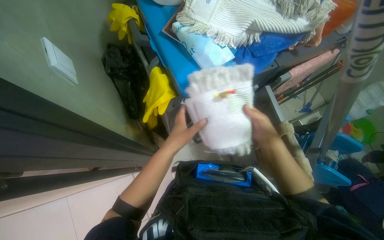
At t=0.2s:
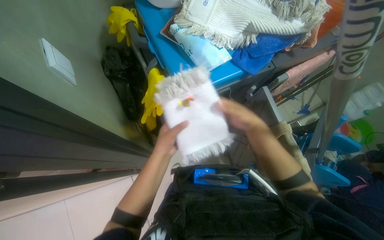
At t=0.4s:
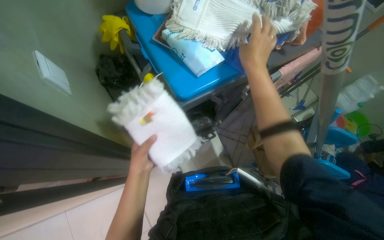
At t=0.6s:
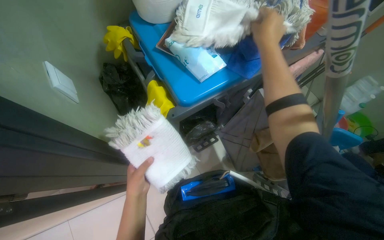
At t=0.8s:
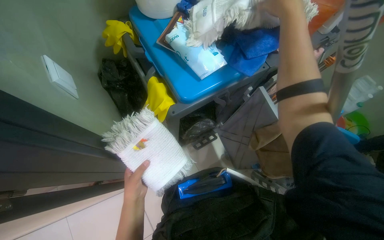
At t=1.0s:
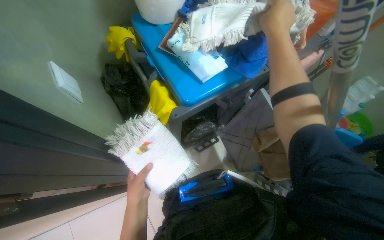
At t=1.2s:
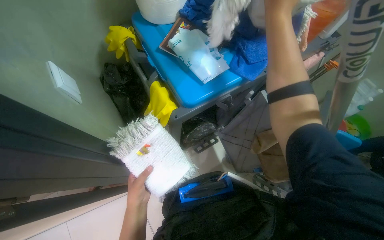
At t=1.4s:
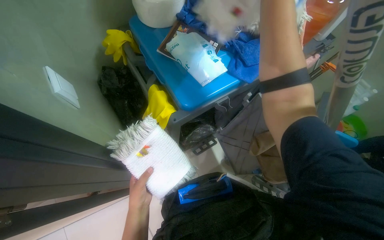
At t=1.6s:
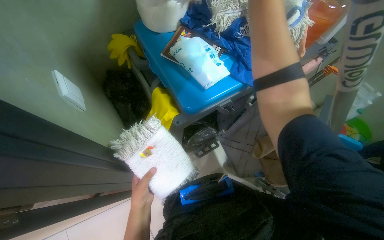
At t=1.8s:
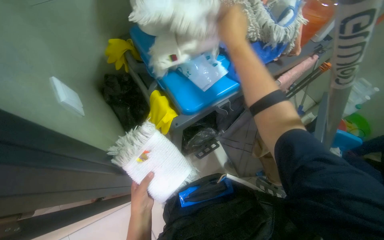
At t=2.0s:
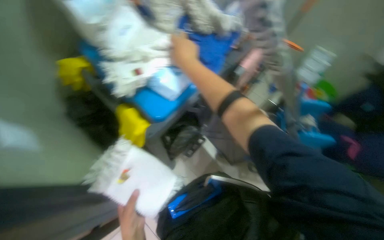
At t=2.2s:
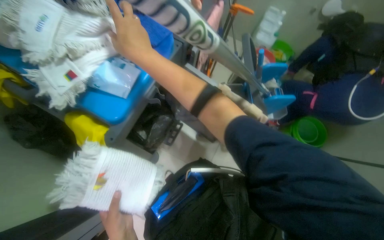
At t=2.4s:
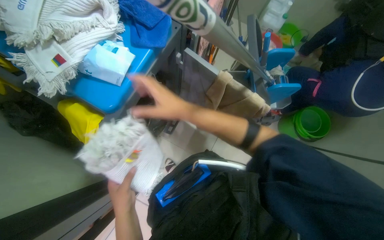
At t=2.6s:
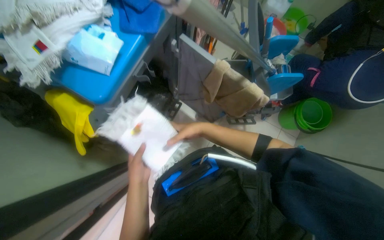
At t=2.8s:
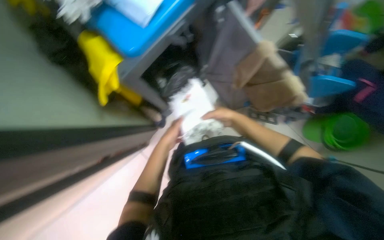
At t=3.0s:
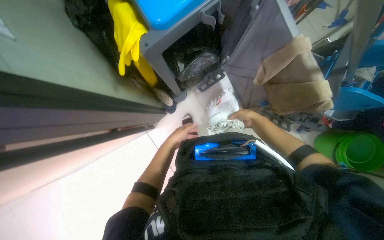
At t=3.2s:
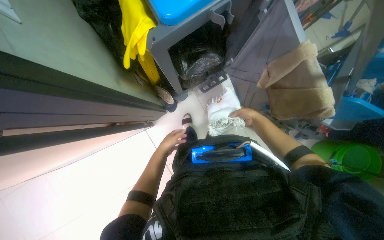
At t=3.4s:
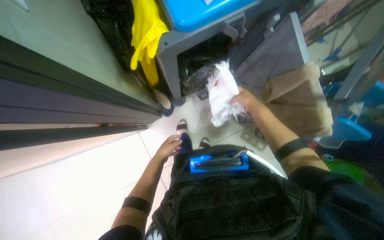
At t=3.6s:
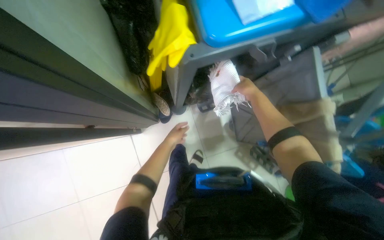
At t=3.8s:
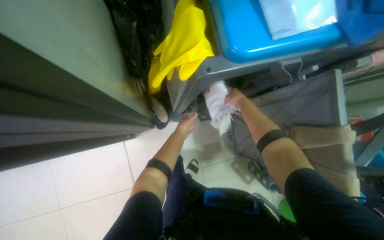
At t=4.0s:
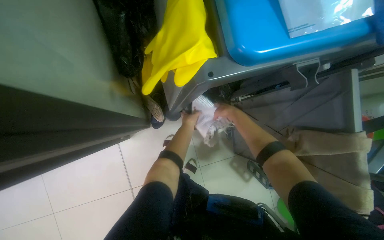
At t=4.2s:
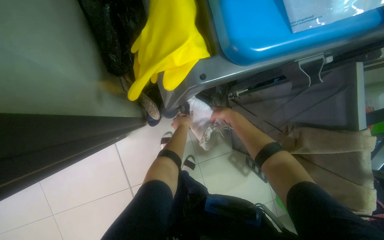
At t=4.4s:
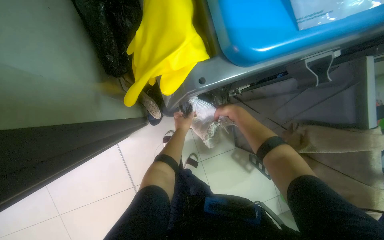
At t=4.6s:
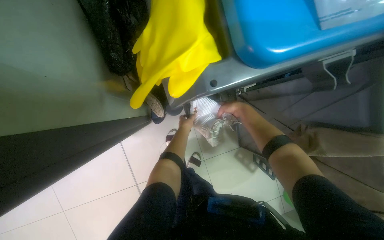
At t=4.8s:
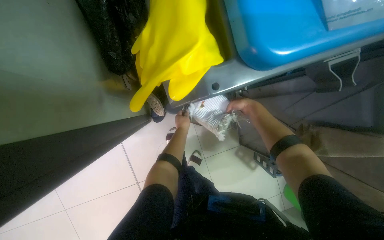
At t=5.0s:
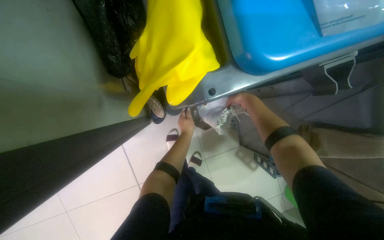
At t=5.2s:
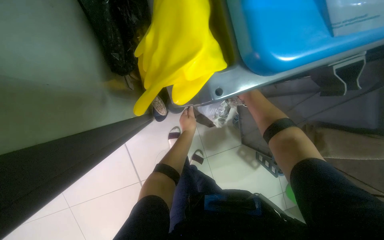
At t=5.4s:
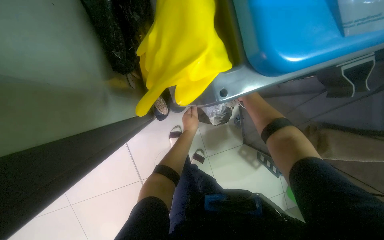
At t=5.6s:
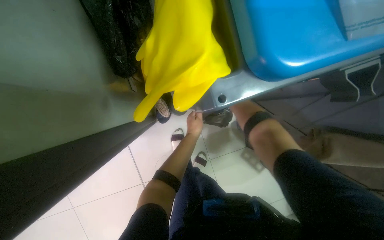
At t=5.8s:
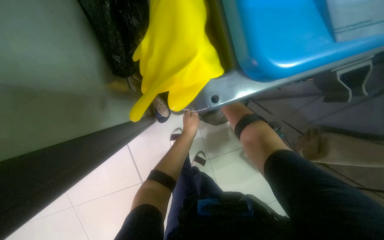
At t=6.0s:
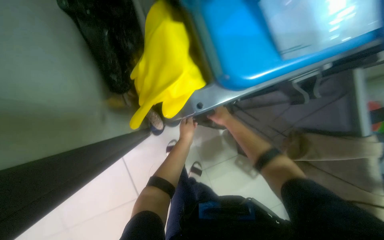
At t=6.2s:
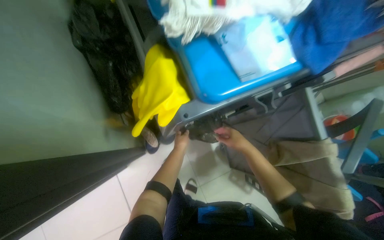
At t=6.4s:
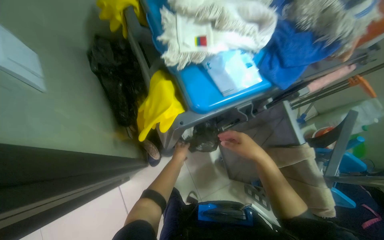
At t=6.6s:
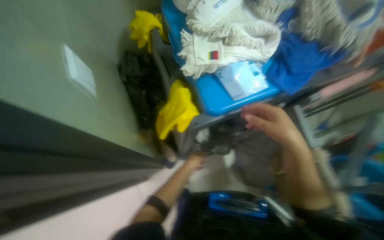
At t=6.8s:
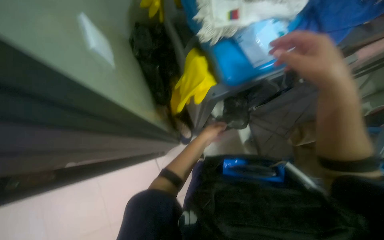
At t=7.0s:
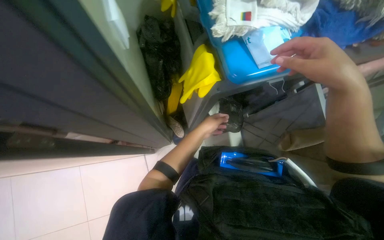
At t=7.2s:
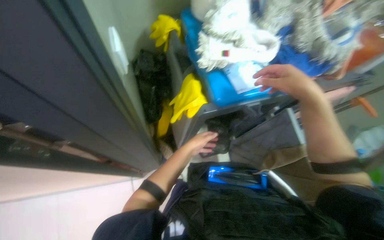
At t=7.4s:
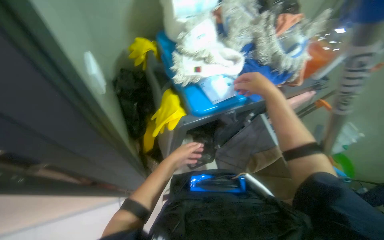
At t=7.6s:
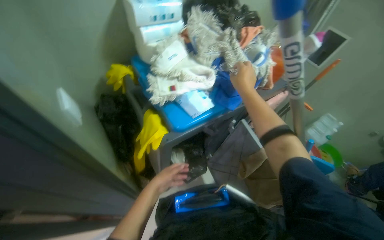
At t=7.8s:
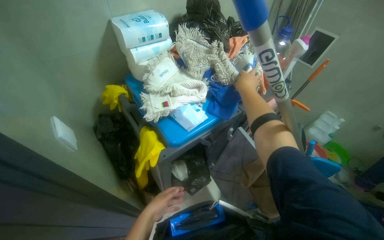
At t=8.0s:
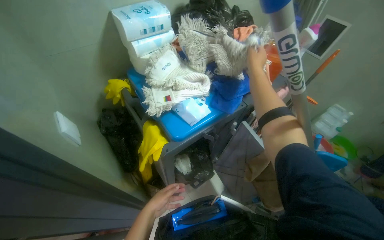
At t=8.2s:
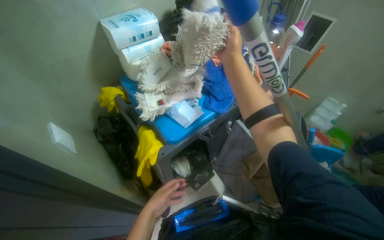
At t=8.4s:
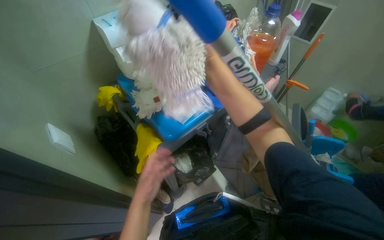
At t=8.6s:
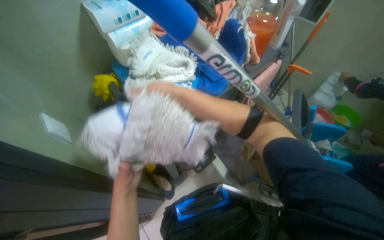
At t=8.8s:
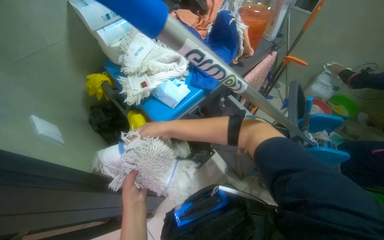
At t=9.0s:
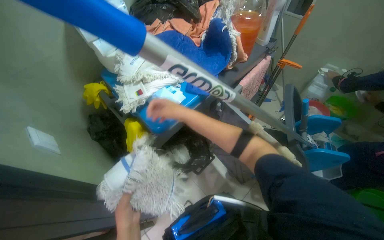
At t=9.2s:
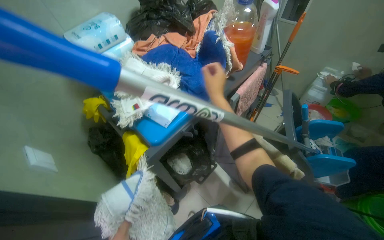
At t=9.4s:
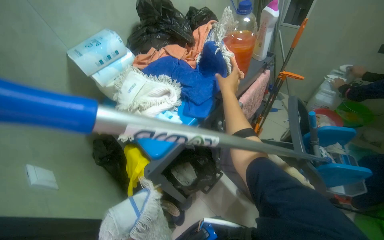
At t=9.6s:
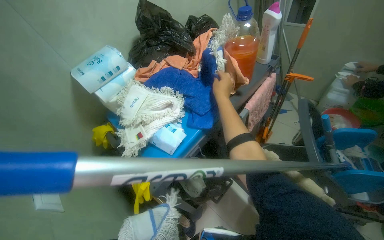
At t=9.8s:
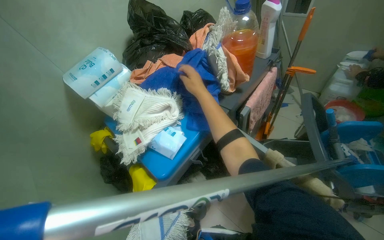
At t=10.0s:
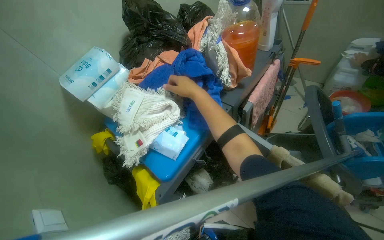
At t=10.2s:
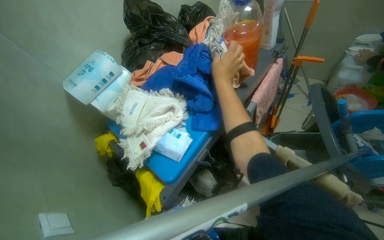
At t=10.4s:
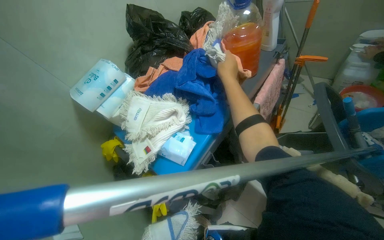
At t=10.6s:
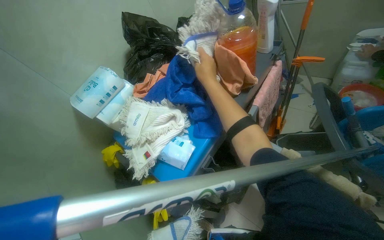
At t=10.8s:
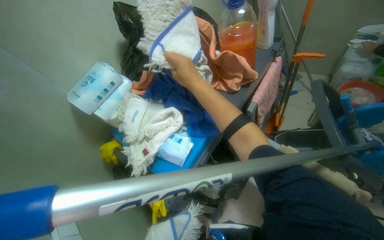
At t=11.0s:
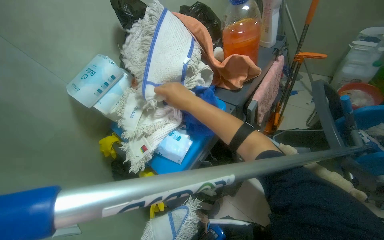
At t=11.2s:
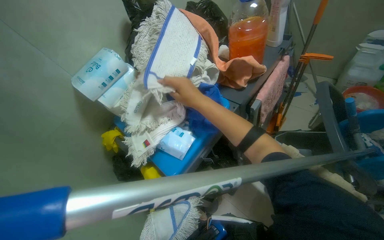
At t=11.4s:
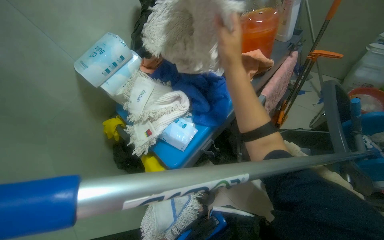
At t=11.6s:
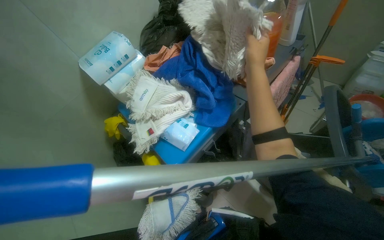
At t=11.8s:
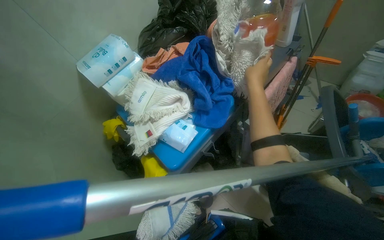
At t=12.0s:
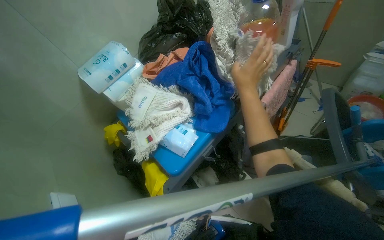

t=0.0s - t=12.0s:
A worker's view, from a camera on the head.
Job: organizing items.
The whole recording: Storing Towels. The worker folds towels and places them in a cabinet.
t=0.0s - t=1.6s: The left hand travels down the picture and to the left by approximately 15 cm, while the right hand is displaced up the picture by approximately 35 cm.
t=1.6s - t=3.0s: The view tilts approximately 25 degrees downward.
t=3.0s - t=4.4s: The left hand travels up the picture by about 20 cm.
t=4.4s - t=6.0s: The left hand goes about 10 cm nearer to the camera.
t=6.0s - t=7.6s: The view tilts roughly 30 degrees upward.
t=7.6s - t=9.0s: The left hand is displaced nearer to the camera by about 20 cm; the right hand heads down the picture and to the left, covering about 15 cm.
t=10.4s - t=12.0s: The right hand moves approximately 10 cm to the left and comes back.

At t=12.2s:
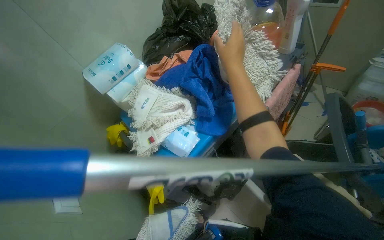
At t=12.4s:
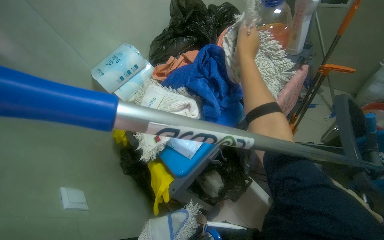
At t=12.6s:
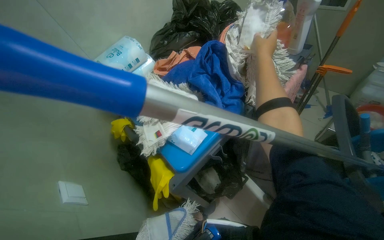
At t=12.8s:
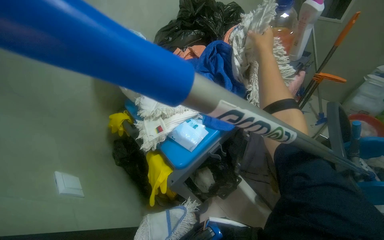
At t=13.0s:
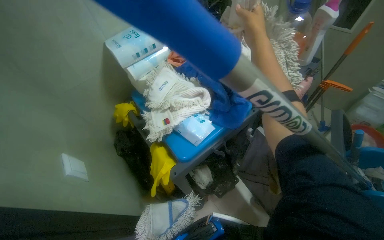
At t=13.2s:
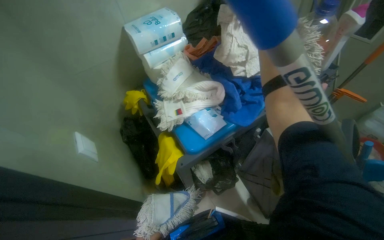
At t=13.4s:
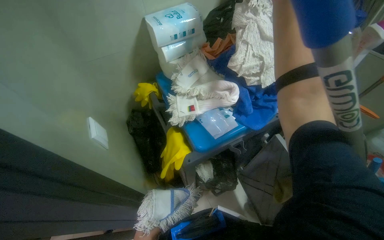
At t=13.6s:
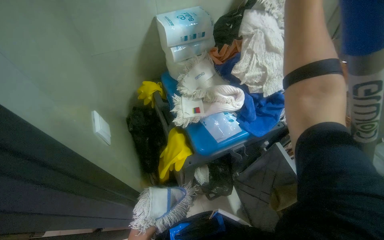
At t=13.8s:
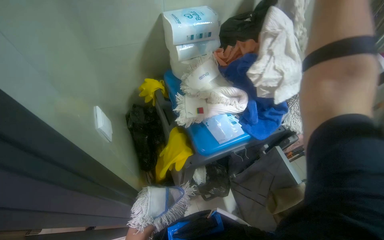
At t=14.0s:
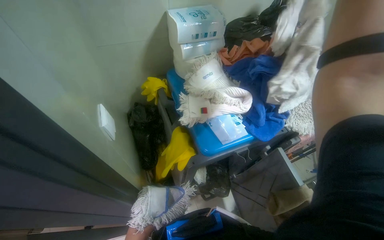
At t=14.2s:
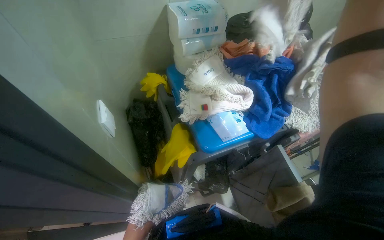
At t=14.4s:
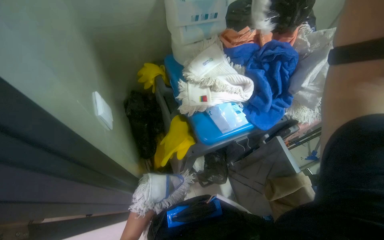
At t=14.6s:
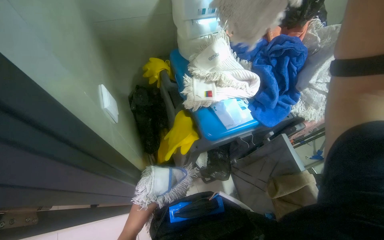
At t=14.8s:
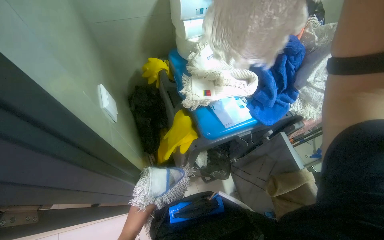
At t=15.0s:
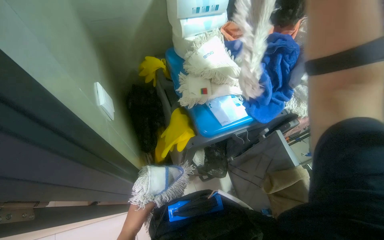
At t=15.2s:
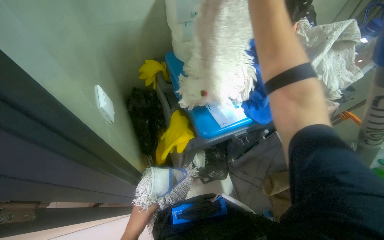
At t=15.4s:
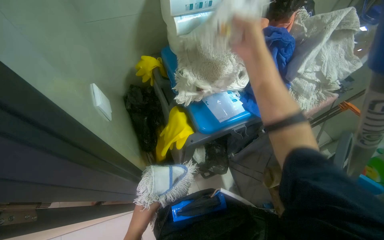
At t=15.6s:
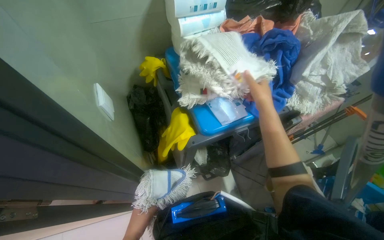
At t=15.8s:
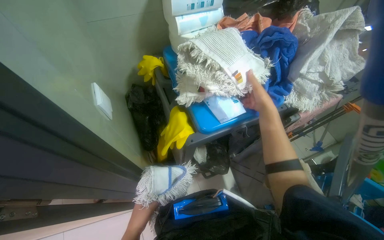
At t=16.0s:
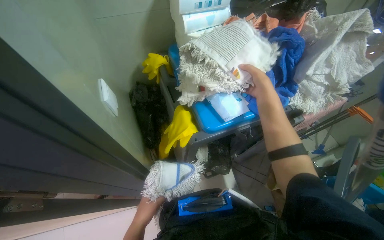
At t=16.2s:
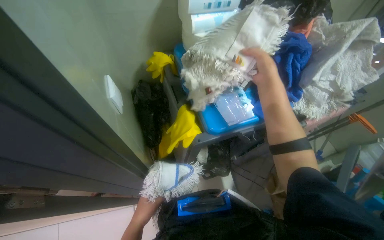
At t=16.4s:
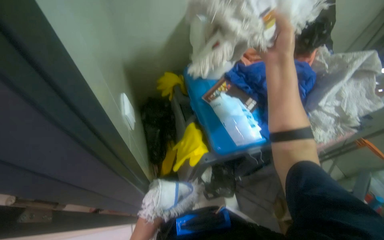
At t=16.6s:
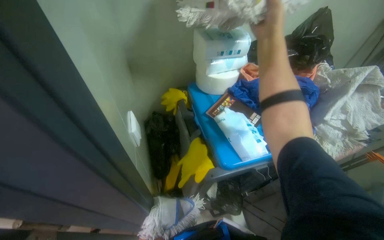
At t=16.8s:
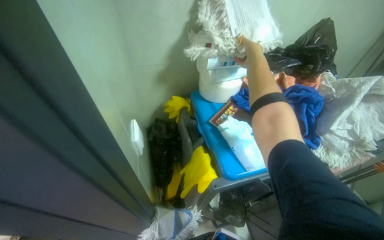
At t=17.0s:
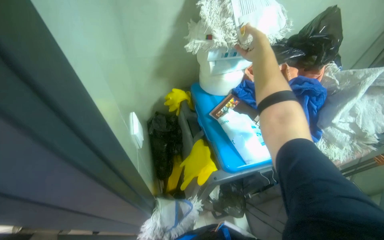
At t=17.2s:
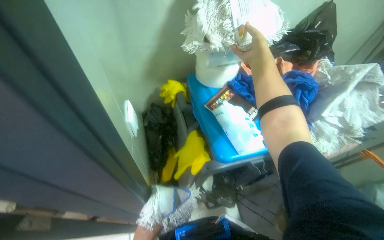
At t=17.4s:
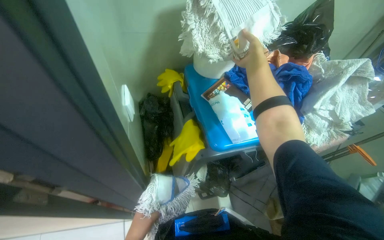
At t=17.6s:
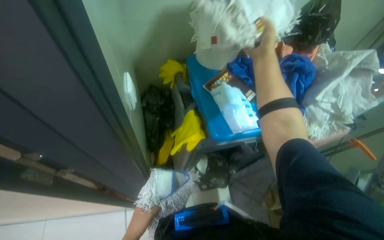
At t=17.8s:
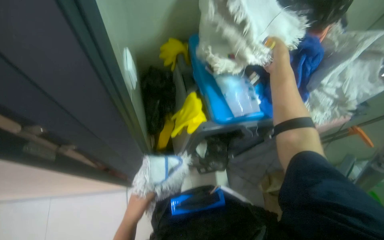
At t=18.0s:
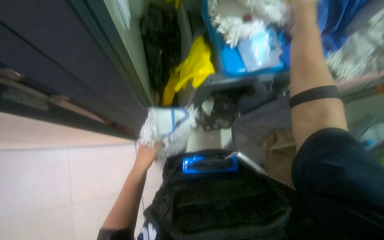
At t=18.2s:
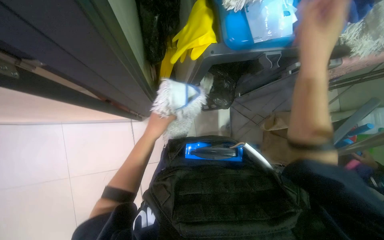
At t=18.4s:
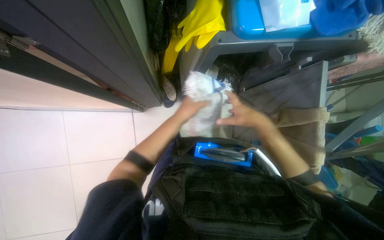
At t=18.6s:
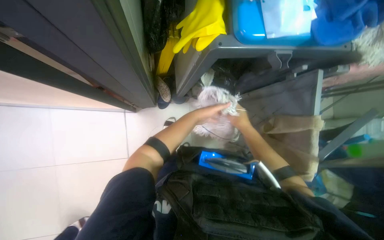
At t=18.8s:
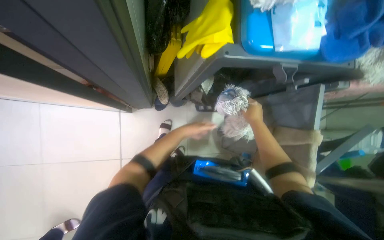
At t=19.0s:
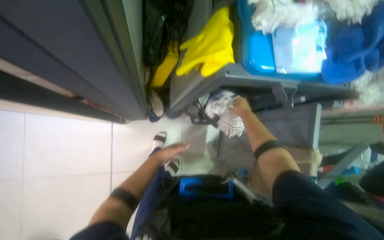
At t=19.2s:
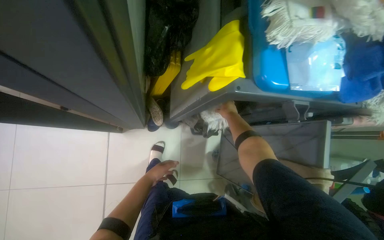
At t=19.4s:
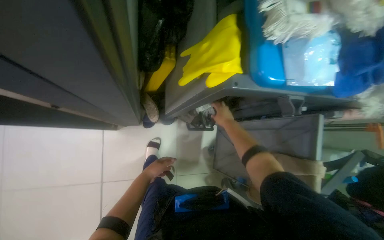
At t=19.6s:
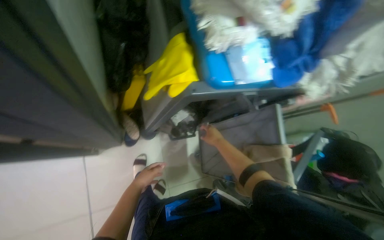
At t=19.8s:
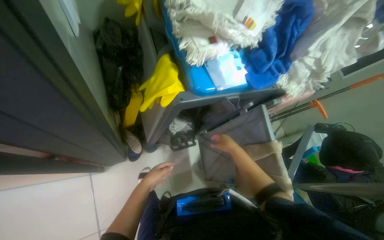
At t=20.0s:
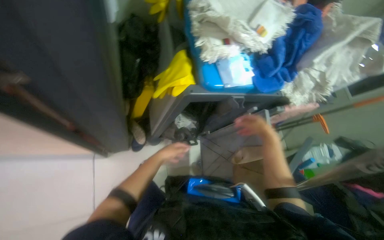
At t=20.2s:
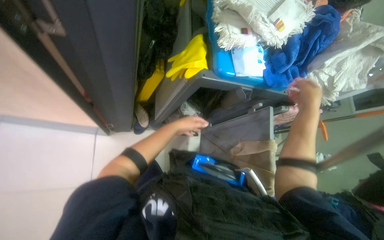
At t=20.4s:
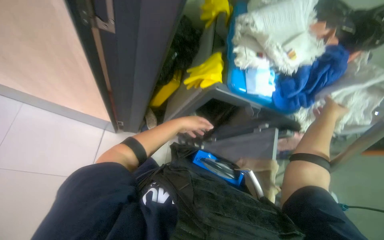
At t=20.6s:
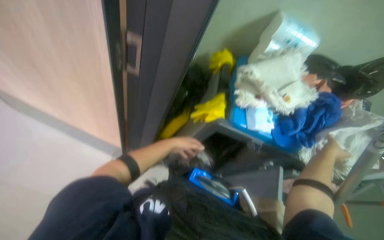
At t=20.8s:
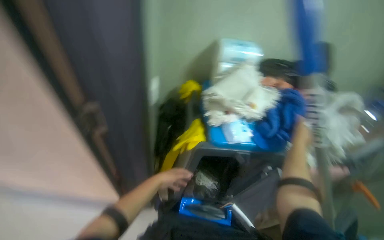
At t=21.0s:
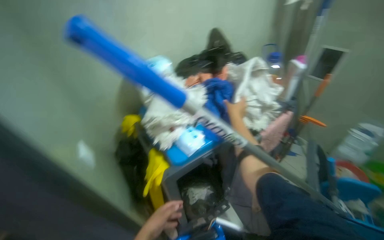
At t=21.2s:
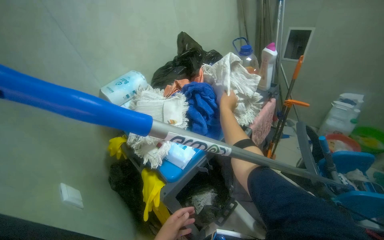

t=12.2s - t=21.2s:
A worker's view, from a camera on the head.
Job: organizing items.
The whole recording: Storing Towels. The worker folds towels and places them in a cabinet.
t=12.2s - t=13.8s: Everything in view rotates some 30 degrees clockwise.
t=16.6s - t=18.2s: The camera pitches downward, by some 35 degrees.
t=18.2s - t=19.8s: The left hand goes roughly 20 cm farther from the camera.
t=19.8s - t=21.2s: The wearer looks about 40 degrees further upward. The scene rotates counterclockwise by some 35 degrees.
